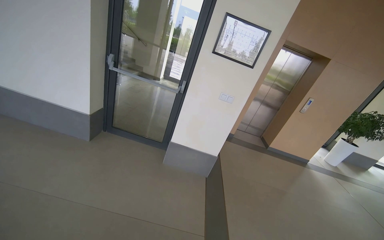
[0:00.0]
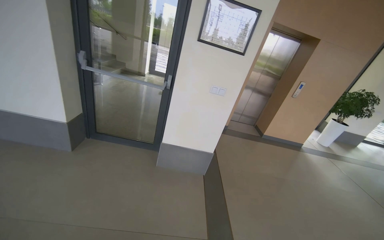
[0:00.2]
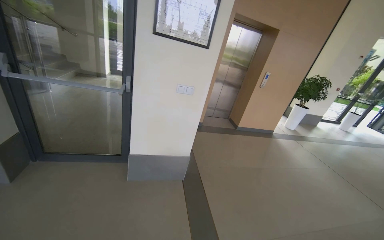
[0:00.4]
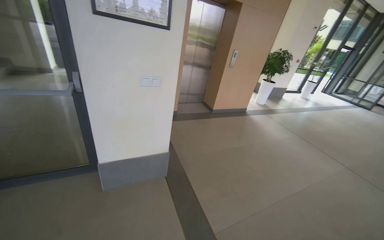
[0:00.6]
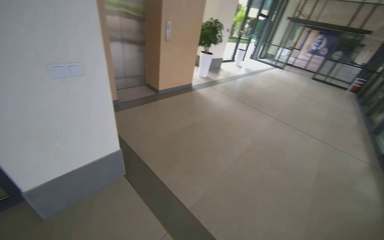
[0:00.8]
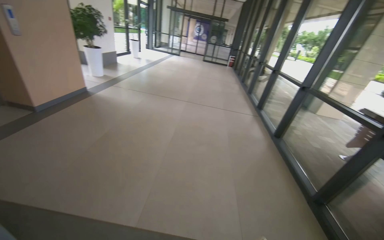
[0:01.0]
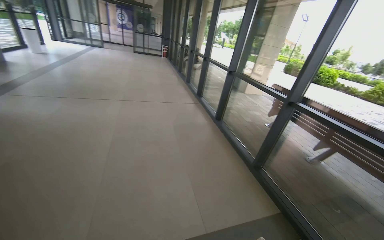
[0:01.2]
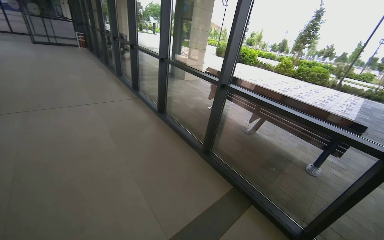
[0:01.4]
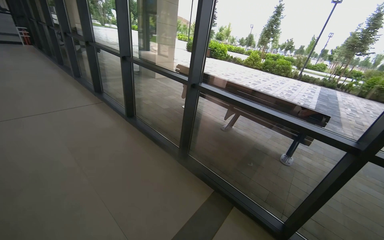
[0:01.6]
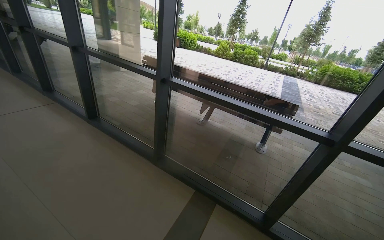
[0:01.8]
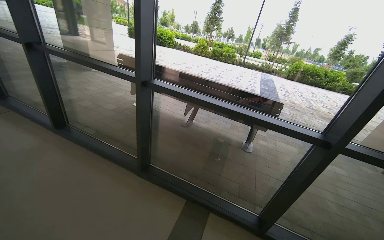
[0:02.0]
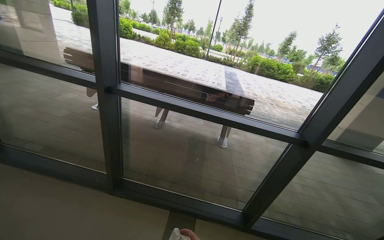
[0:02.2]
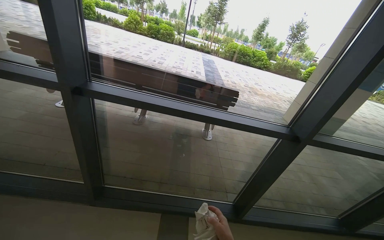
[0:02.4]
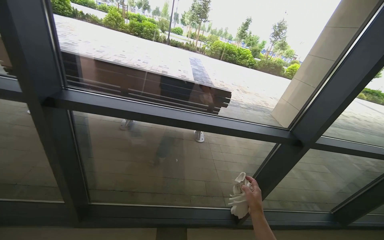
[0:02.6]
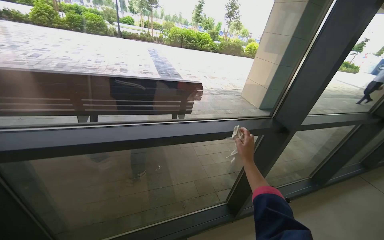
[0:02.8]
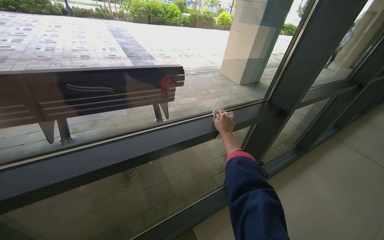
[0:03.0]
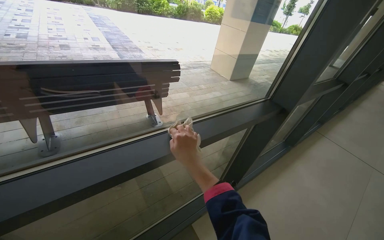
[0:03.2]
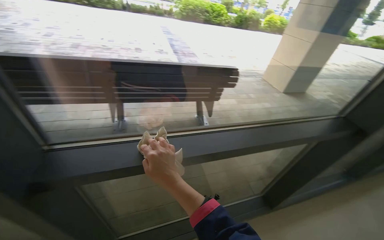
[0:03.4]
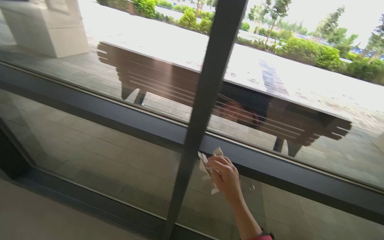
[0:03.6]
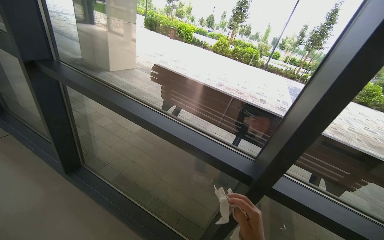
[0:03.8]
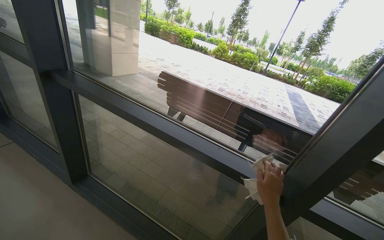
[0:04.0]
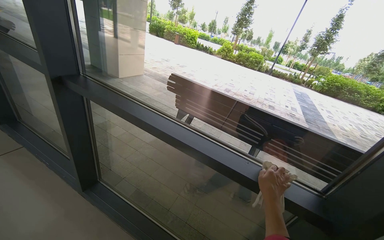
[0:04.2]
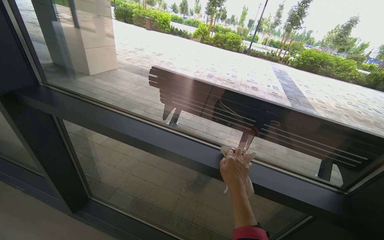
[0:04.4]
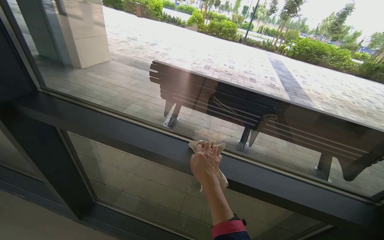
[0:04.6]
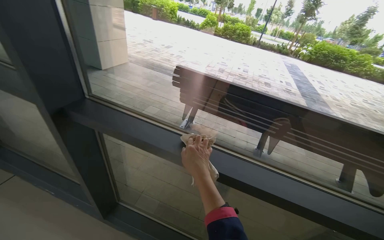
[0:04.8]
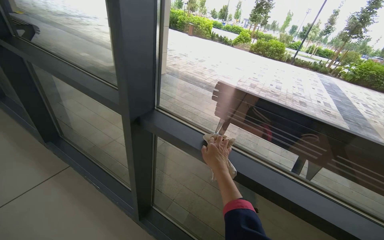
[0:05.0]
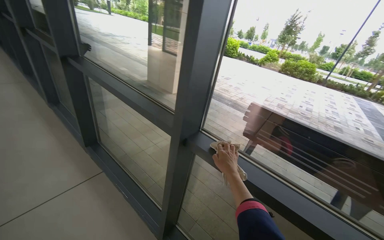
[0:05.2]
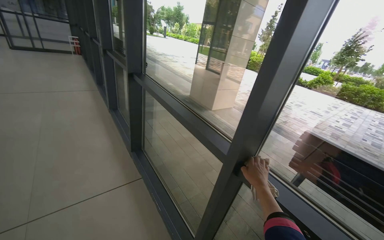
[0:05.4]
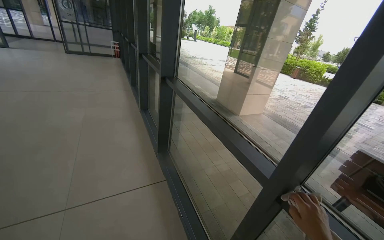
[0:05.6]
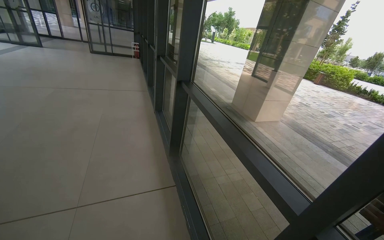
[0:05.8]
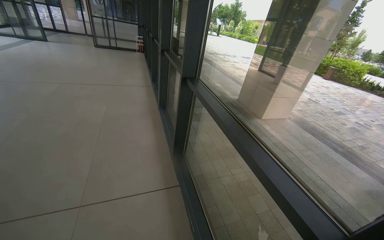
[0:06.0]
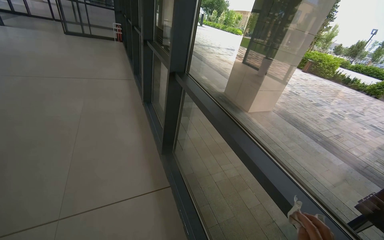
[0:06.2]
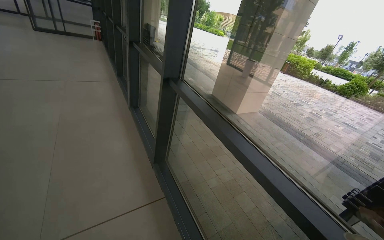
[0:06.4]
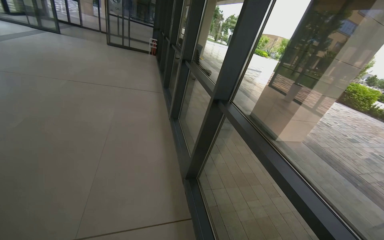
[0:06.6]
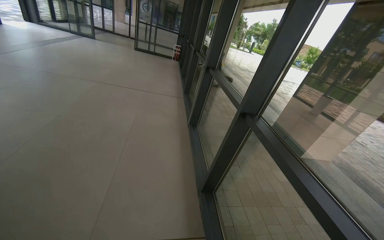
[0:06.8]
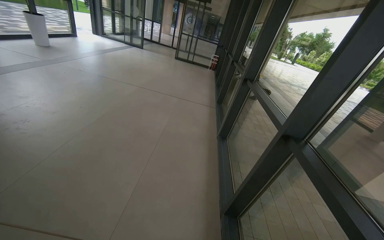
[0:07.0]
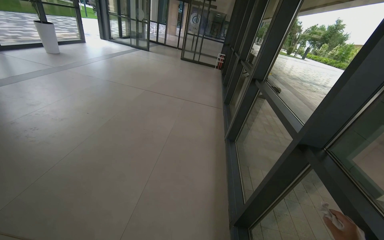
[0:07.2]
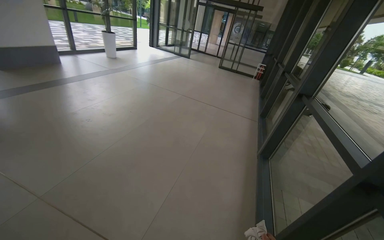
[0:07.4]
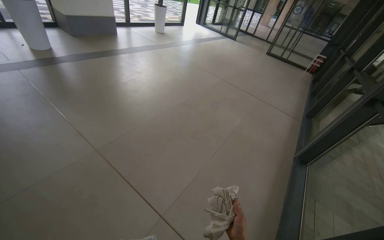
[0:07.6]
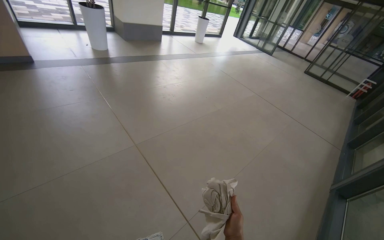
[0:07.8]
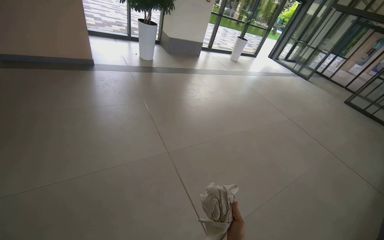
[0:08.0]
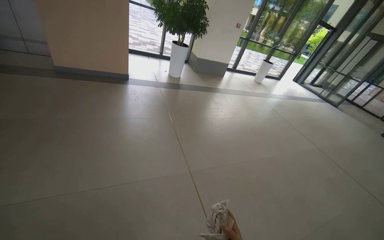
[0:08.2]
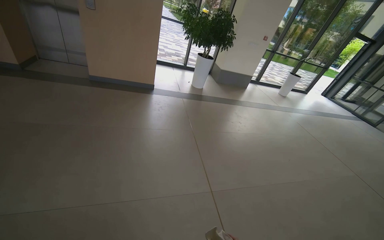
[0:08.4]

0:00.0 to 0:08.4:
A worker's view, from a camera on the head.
Job: cleaning windows.
The whole recording: Cleaning large window frame. The worker mops the lower glass panels and wipes the frames of large windows.
0:00.0 to 0:01.4: The head travels about 40 cm. The wearer looks approximately 130 degrees further to the right. The wearer looks approximately 30 degrees further downward.
0:01.4 to 0:02.8: The camera is carried roughly 1 m. The wearer looks about 70 degrees further to the right. The view tilts about 15 degrees downward.
0:04.2 to 0:05.6: The camera is carried approximately 90 cm. The head turns to the left by some 35 degrees.
0:05.6 to 0:07.0: The wearer moves some 80 cm. The head turns to the left by roughly 30 degrees.
0:07.0 to 0:08.4: The camera is carried some 70 cm. The wearer's head swings approximately 70 degrees to the left. The wearer looks about 10 degrees further upward.

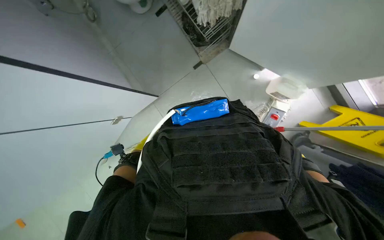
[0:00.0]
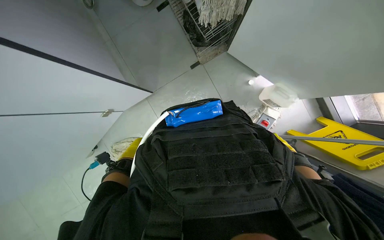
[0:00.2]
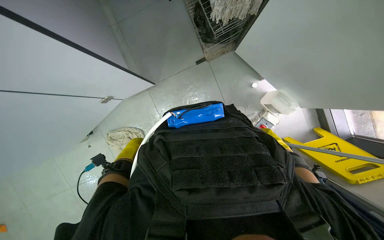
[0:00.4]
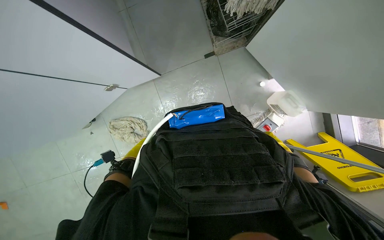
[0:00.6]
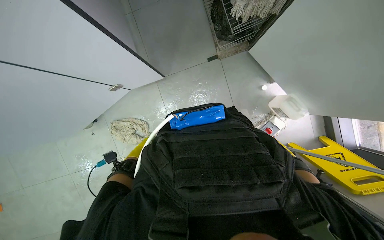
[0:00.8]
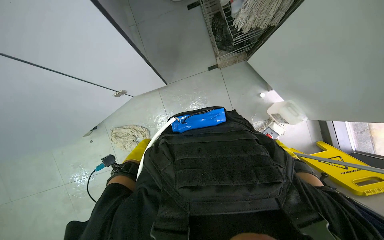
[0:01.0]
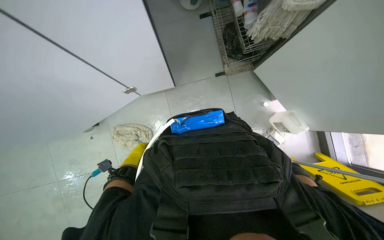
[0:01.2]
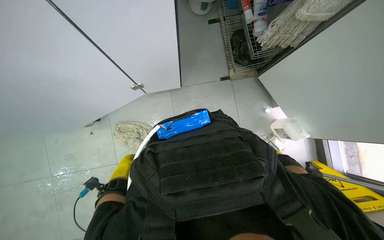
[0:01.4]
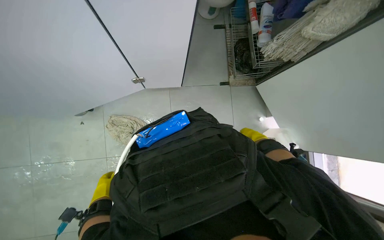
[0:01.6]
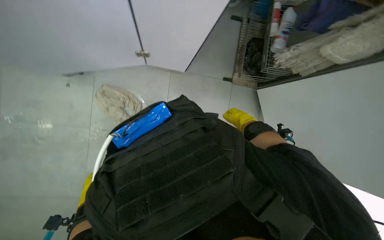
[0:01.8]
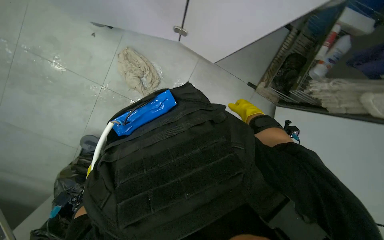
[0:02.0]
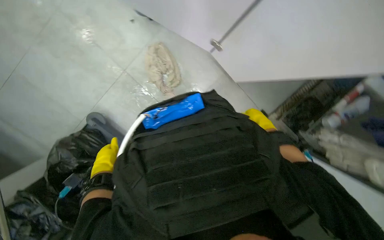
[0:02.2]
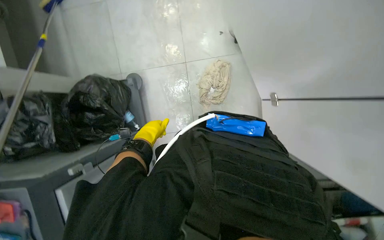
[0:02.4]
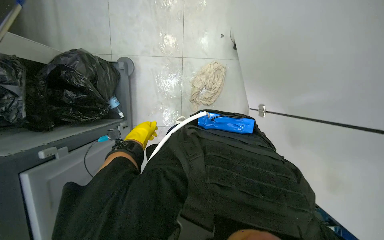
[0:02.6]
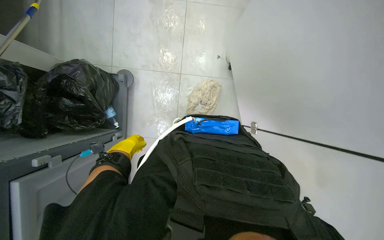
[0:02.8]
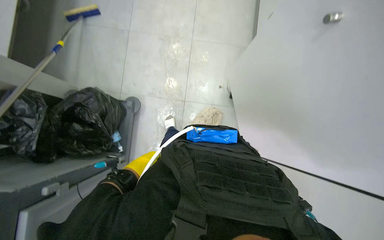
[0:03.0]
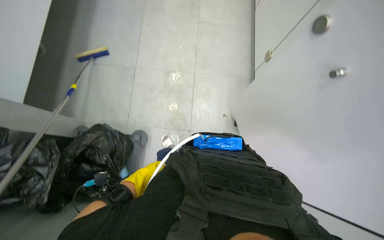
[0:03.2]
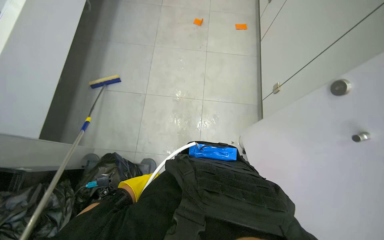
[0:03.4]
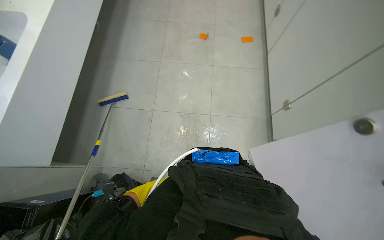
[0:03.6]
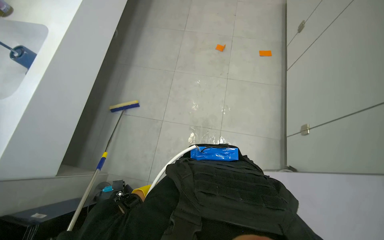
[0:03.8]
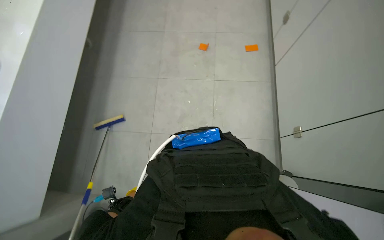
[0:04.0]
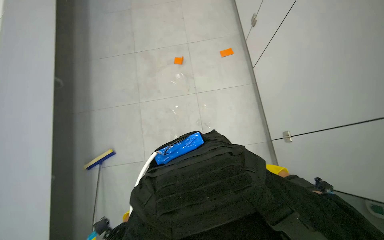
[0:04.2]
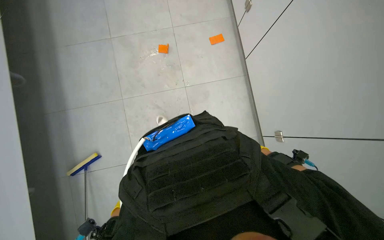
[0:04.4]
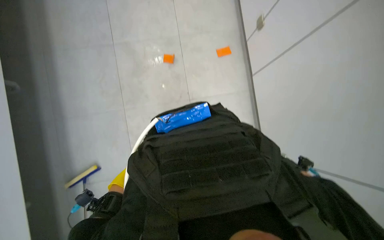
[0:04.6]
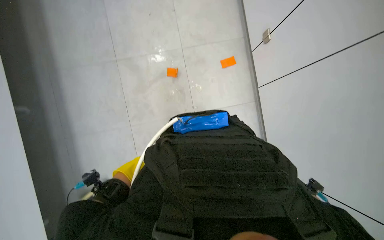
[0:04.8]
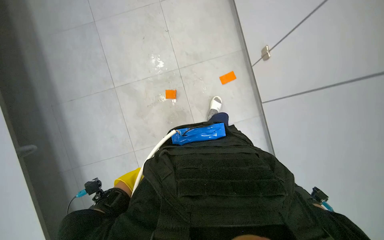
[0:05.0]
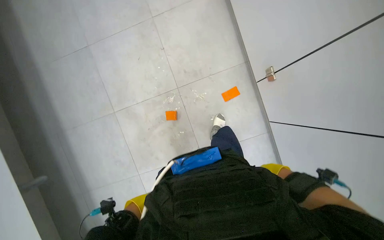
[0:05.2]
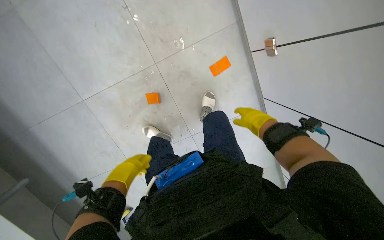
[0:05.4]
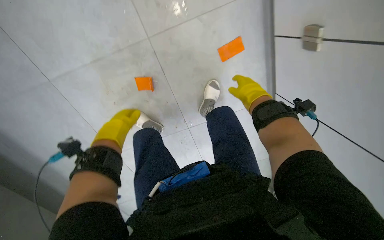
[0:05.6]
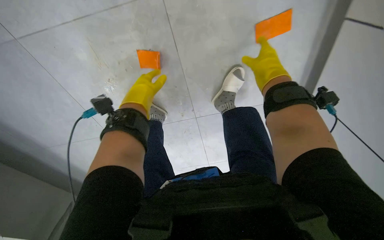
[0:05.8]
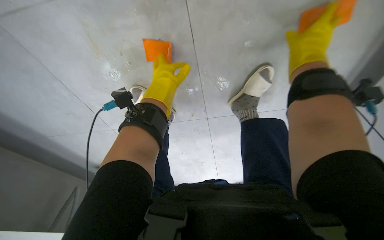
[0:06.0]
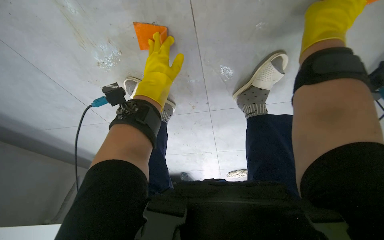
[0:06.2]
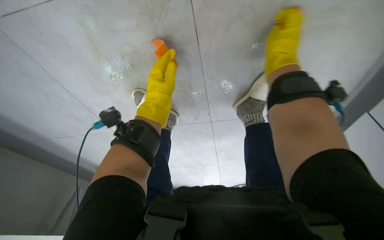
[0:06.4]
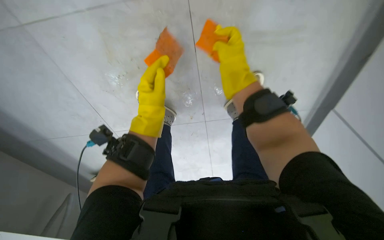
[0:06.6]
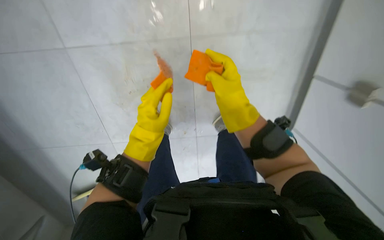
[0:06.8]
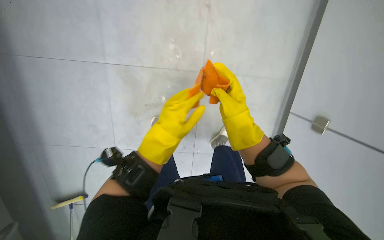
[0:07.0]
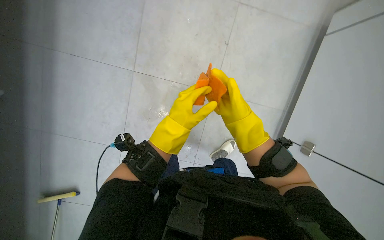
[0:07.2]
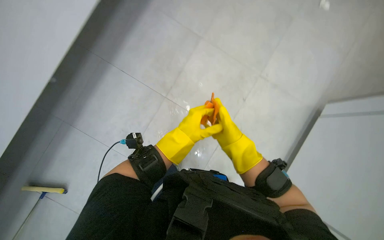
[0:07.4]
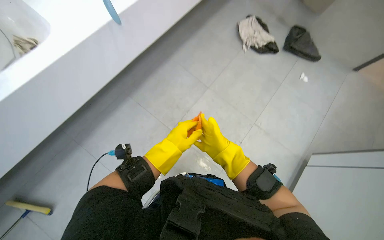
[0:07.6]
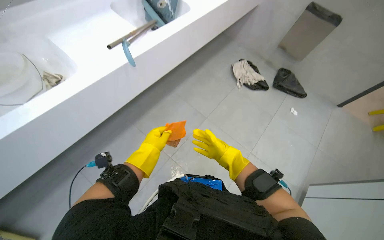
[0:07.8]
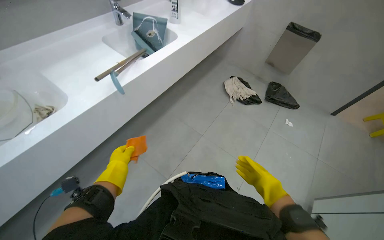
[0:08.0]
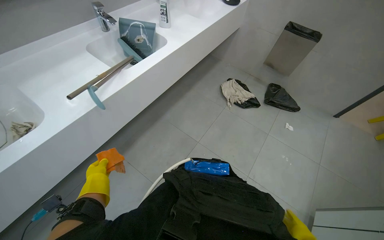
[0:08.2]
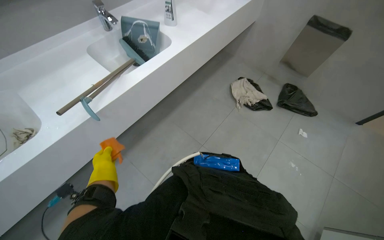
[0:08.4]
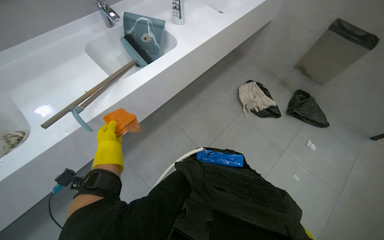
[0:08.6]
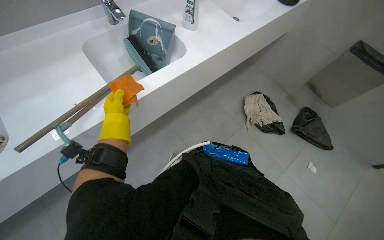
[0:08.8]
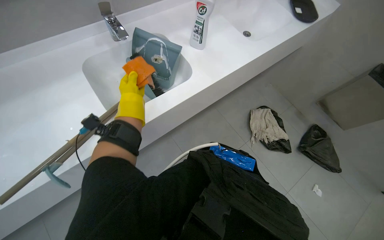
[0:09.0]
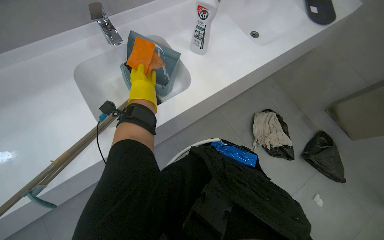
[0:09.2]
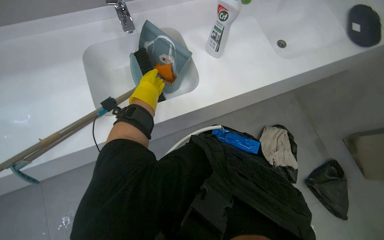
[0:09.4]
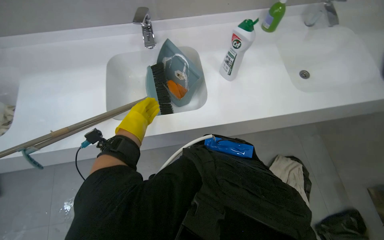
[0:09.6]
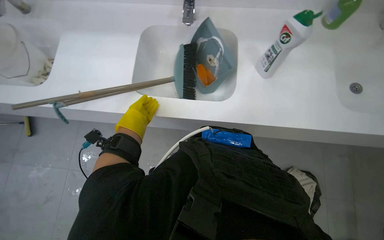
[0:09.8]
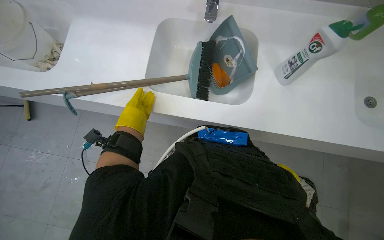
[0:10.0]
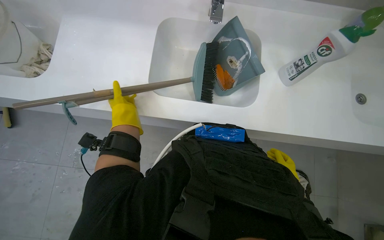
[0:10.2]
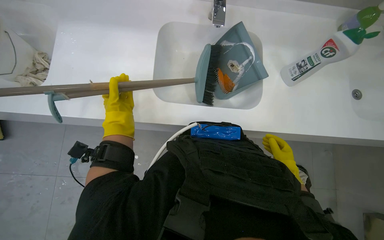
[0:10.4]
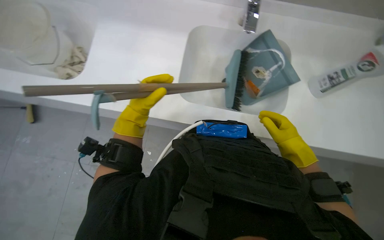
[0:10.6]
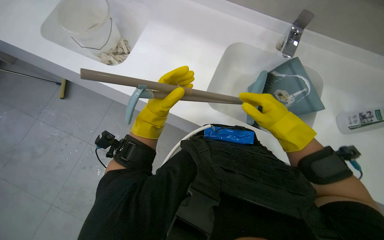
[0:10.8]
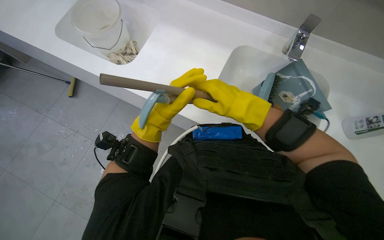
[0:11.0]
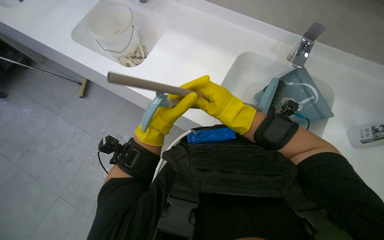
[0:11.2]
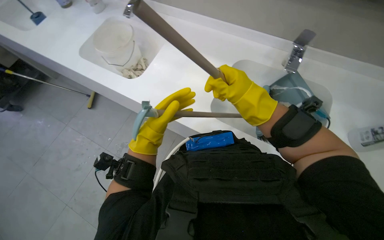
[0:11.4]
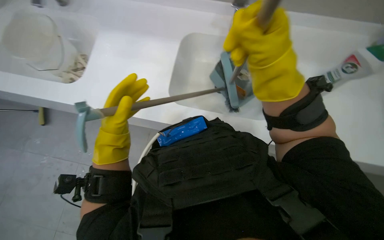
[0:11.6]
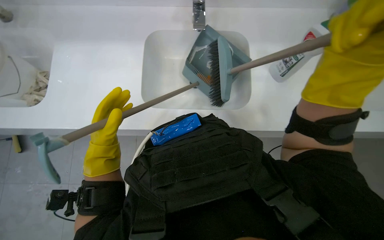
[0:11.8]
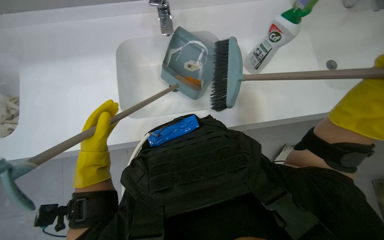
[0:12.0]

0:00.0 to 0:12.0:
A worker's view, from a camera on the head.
Job: preparing cleaning supplies.
The whole recording: Cleaning dustpan and sponges. The worker picks up sponges from the floor and washes them along with the dustpan in the sink.
0:00.0 to 0:01.6: The scene rotates clockwise by approximately 30 degrees.
0:01.6 to 0:03.0: The scene rotates clockwise by roughly 100 degrees.
0:03.0 to 0:04.4: The head travels about 70 cm. The view tips upward by some 15 degrees.
0:04.4 to 0:06.0: The camera travels about 70 cm. The wearer looks roughly 35 degrees further downward.
0:06.0 to 0:07.6: The view tilts about 40 degrees upward. The scene turns approximately 35 degrees clockwise in the picture.
0:07.6 to 0:09.0: The camera is carried about 60 cm.
0:09.0 to 0:10.4: The head turns to the left by about 40 degrees. The wearer looks about 15 degrees further downward.
0:10.4 to 0:12.0: The wearer looks approximately 20 degrees further to the left. The left hand heads nearer to the camera, covering some 10 cm.
